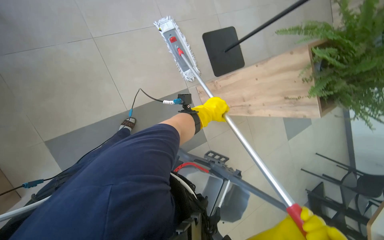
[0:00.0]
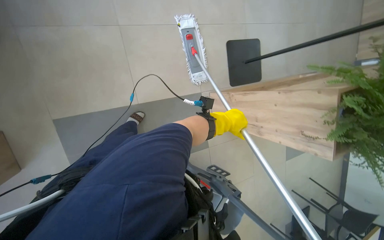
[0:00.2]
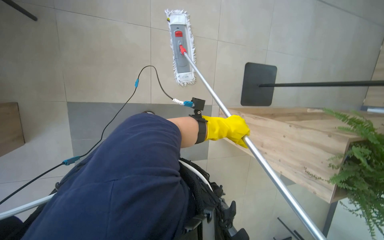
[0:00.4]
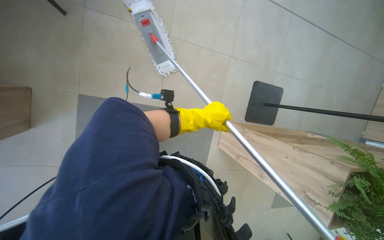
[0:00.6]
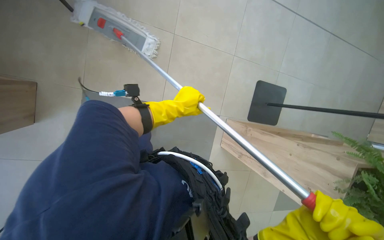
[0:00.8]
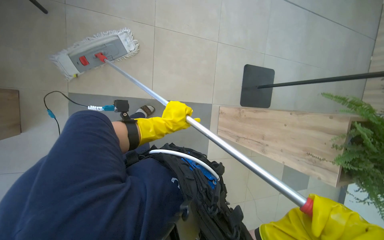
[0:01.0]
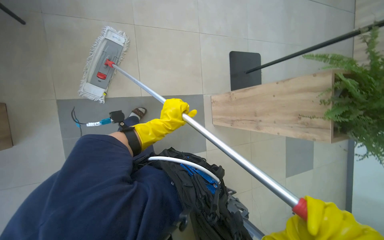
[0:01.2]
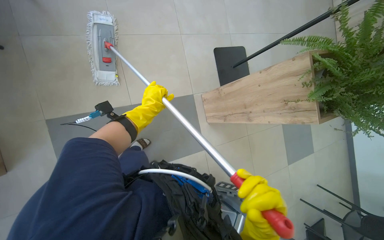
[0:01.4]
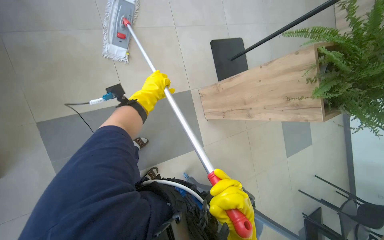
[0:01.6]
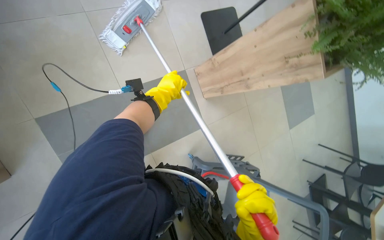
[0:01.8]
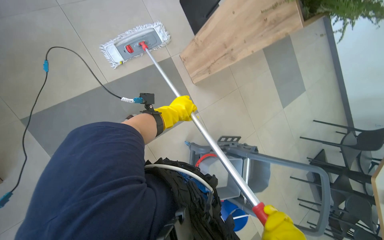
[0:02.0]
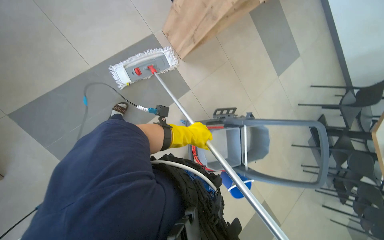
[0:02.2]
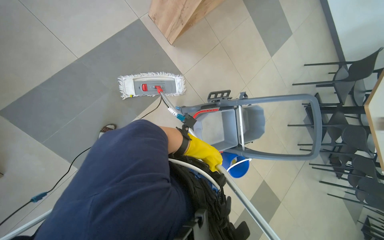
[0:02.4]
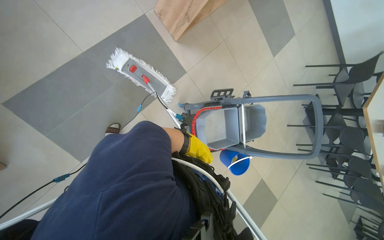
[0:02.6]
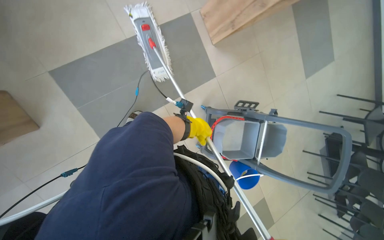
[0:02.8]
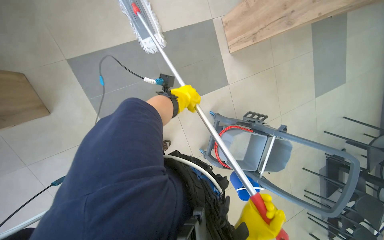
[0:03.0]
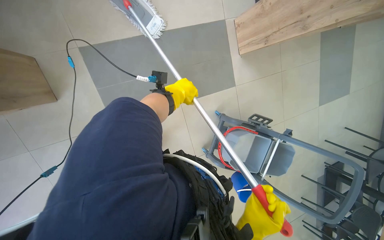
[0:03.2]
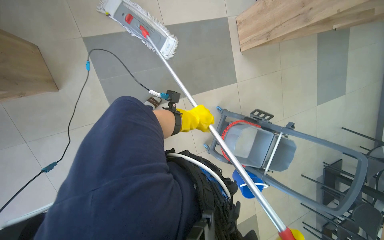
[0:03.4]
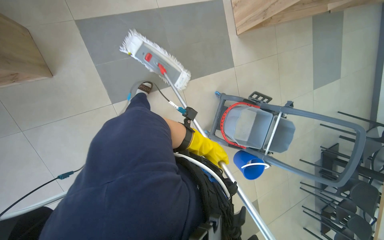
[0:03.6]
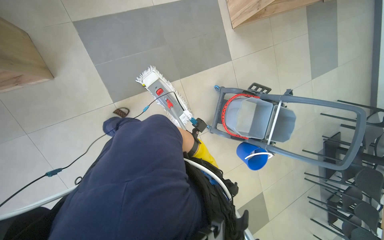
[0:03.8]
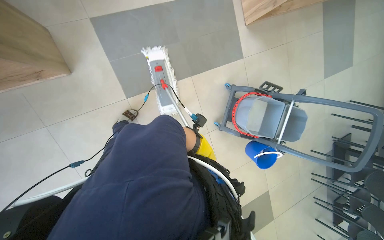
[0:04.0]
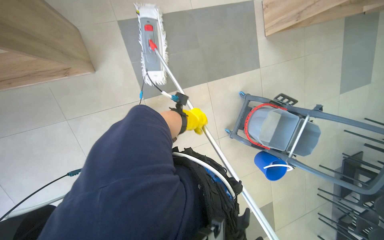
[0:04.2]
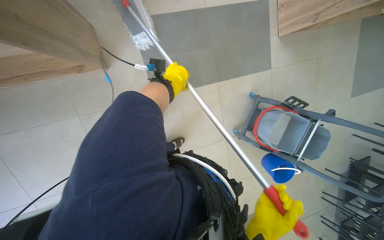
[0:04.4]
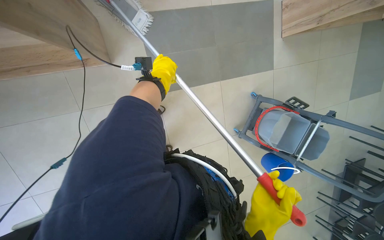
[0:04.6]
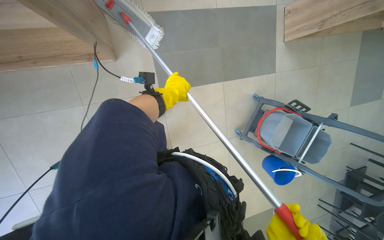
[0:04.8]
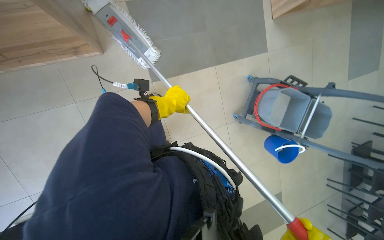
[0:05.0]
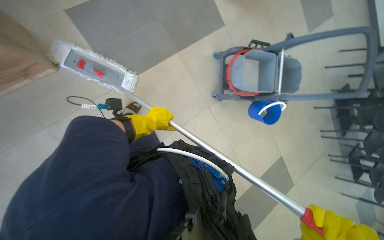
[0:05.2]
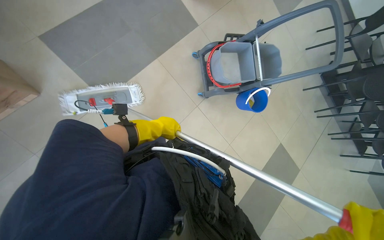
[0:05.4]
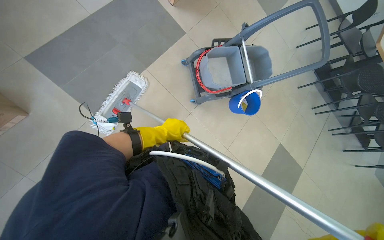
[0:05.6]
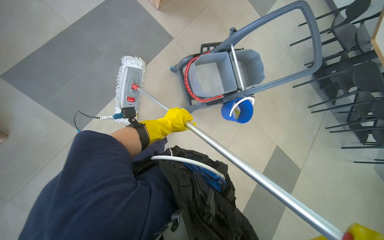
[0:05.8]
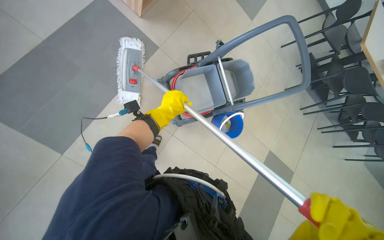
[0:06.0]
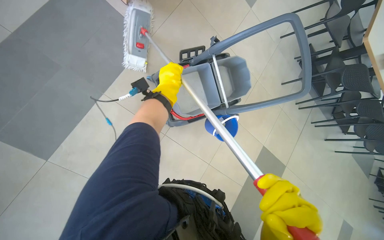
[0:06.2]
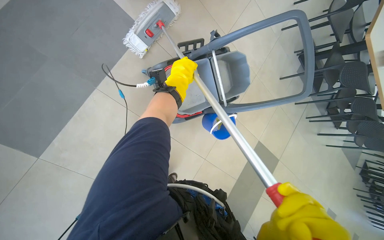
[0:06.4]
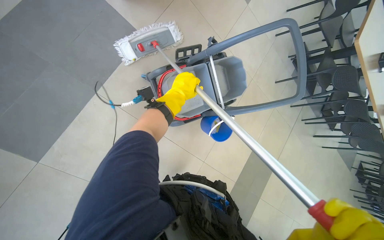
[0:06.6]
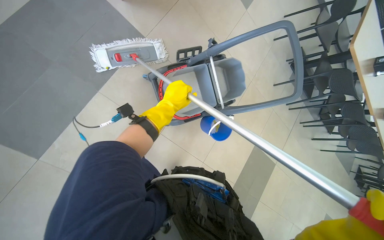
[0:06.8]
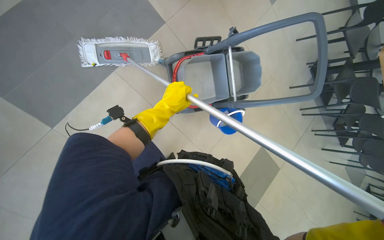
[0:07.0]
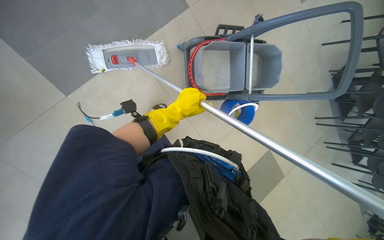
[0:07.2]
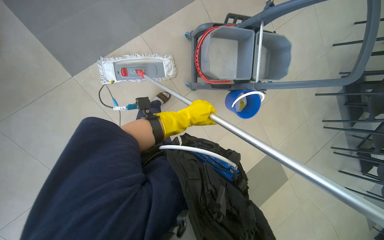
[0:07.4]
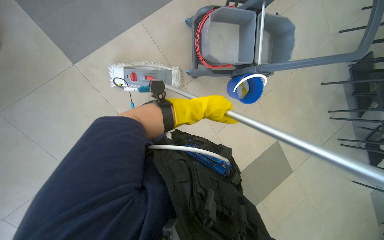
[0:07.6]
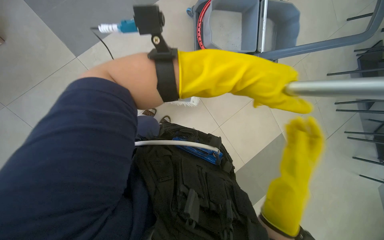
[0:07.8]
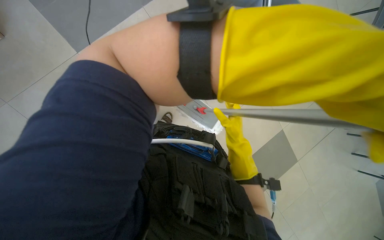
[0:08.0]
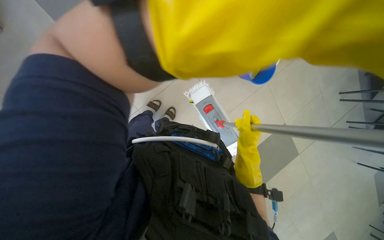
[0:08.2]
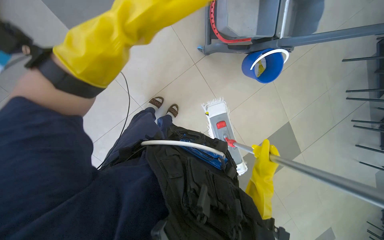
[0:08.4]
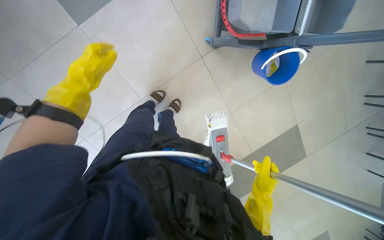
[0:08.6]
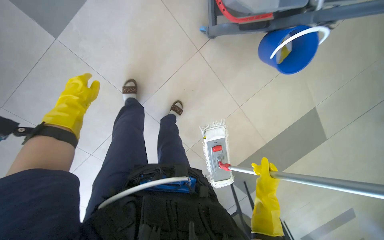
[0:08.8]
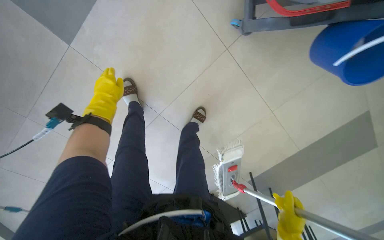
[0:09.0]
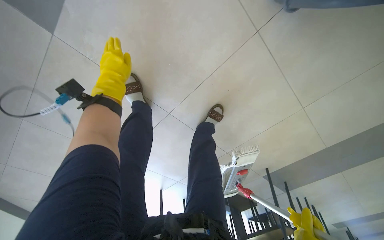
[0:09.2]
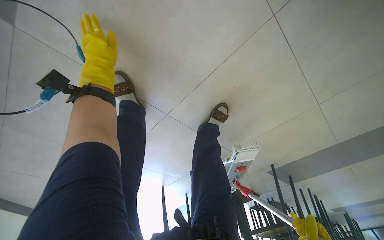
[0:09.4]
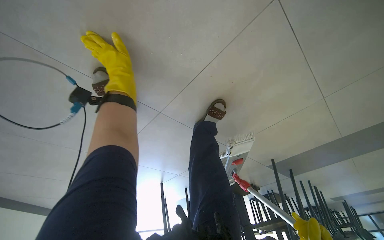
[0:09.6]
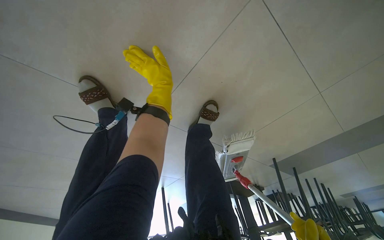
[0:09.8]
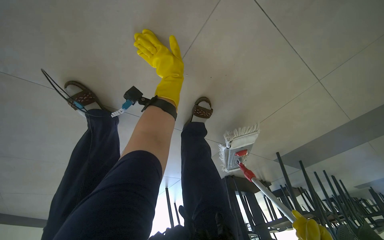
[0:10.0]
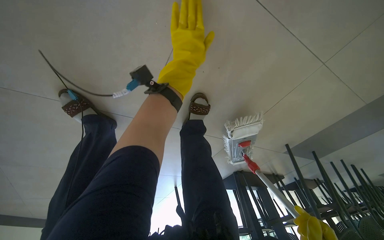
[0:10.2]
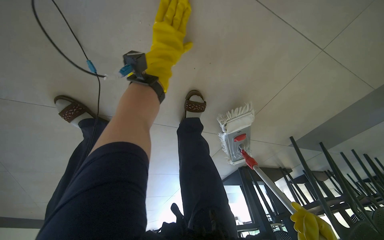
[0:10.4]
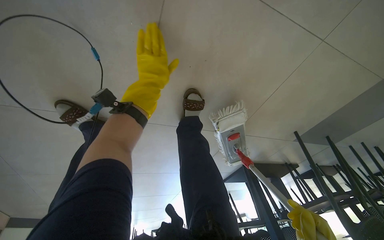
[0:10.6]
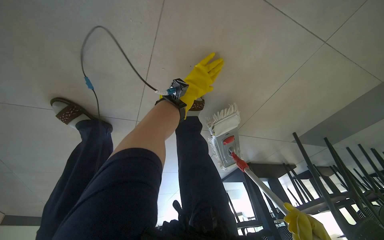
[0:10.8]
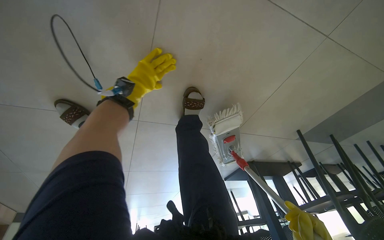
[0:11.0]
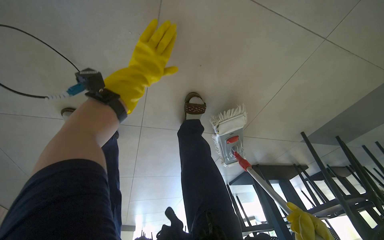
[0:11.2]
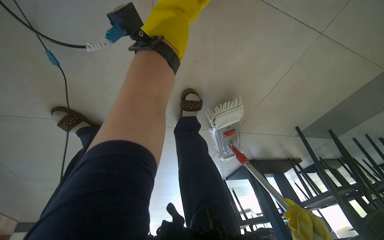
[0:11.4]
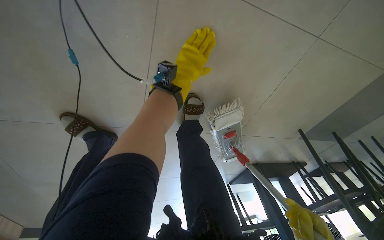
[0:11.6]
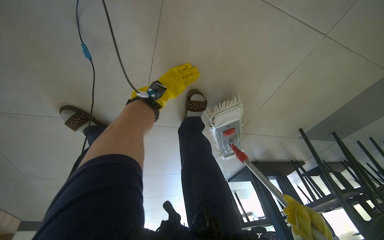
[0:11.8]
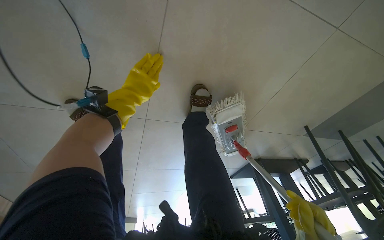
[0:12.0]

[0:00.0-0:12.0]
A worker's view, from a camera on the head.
Job: mopping floor.
The whole recording: Mopping cafeteria floor. The worker mops the cafeteria floor using a flat mop and a bucket cart.
0:01.6 to 0:03.0: The view tips downward by some 15 degrees.
0:04.4 to 0:06.0: The head travels to the right, approximately 60 cm. The scene rotates counterclockwise by approximately 40 degrees.
0:06.0 to 0:07.6: The left hand travels to the right by about 10 cm.
0:10.4 to 0:12.0: The left hand swings nearer and farther, roughly 20 cm each way, with 3 reversals.

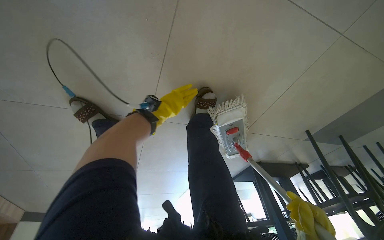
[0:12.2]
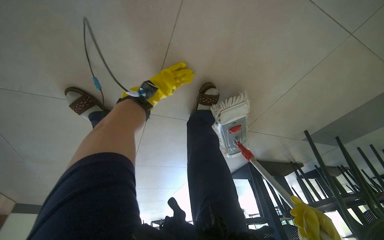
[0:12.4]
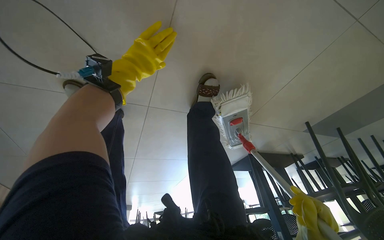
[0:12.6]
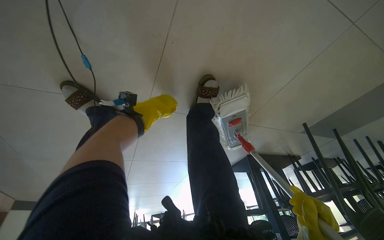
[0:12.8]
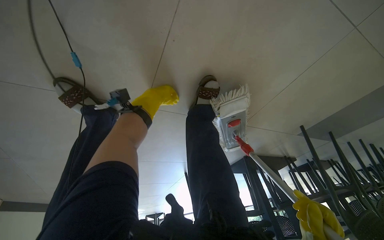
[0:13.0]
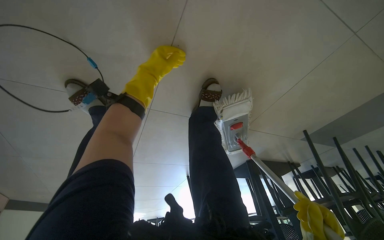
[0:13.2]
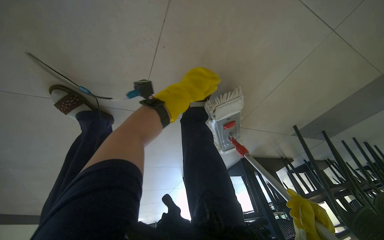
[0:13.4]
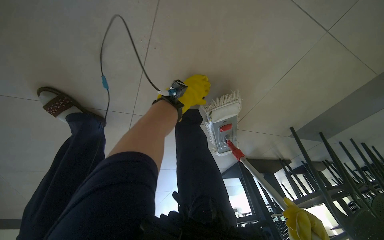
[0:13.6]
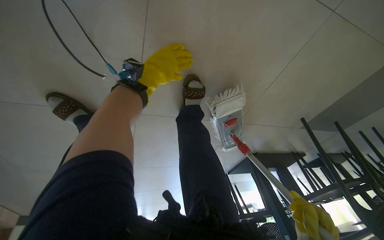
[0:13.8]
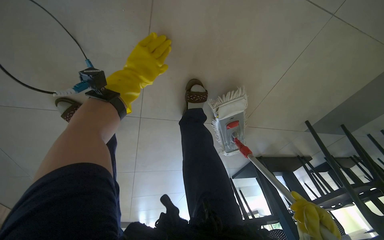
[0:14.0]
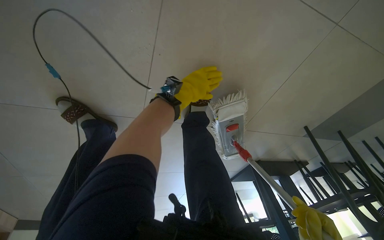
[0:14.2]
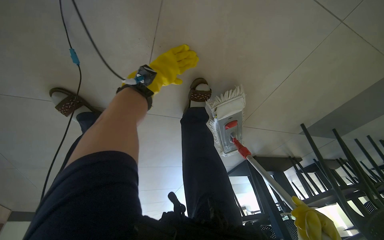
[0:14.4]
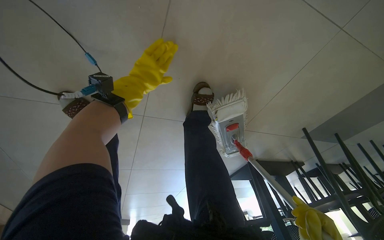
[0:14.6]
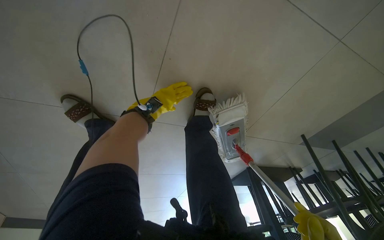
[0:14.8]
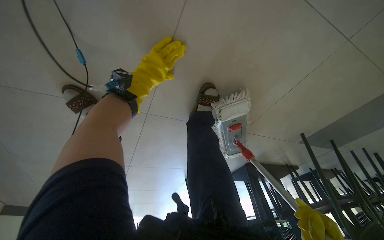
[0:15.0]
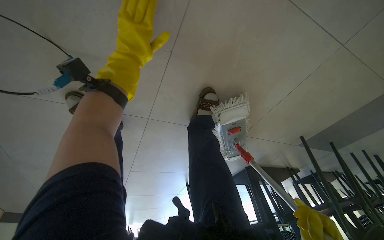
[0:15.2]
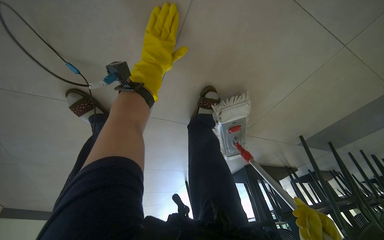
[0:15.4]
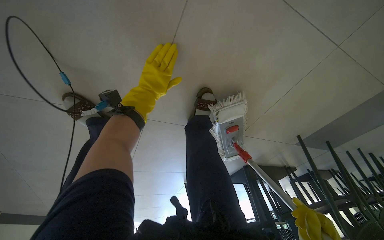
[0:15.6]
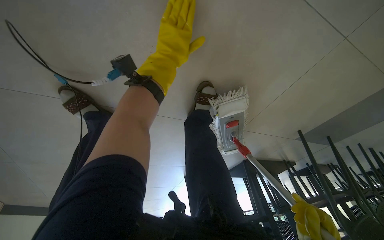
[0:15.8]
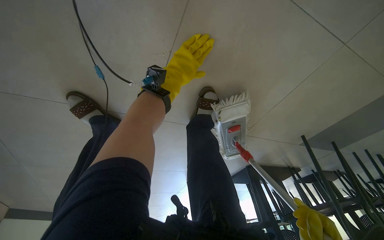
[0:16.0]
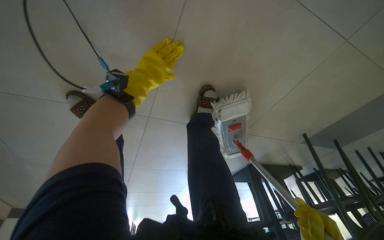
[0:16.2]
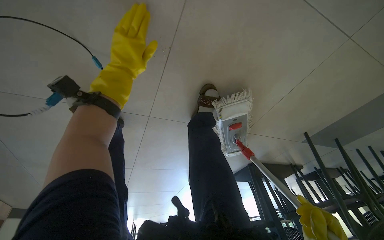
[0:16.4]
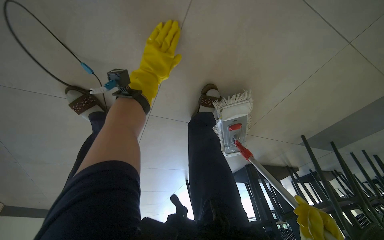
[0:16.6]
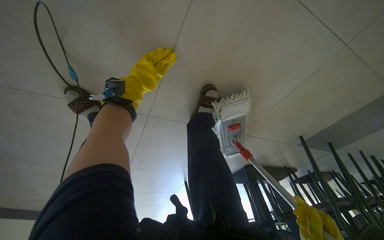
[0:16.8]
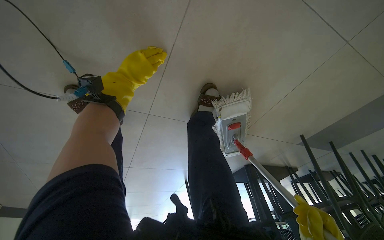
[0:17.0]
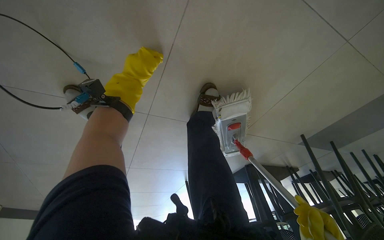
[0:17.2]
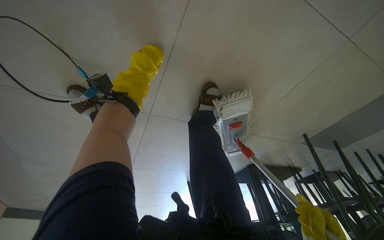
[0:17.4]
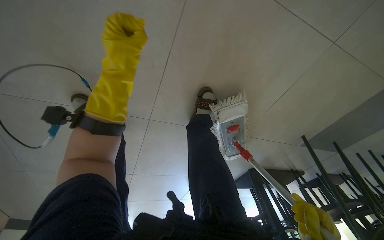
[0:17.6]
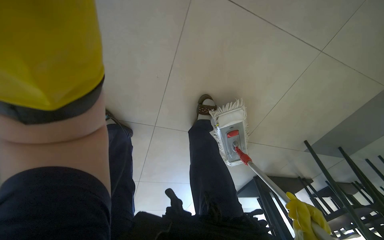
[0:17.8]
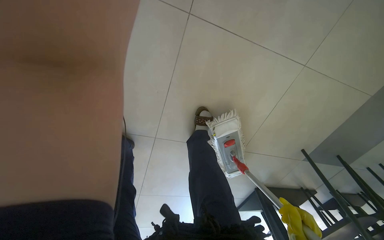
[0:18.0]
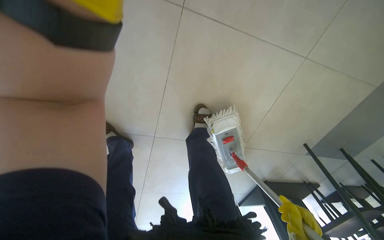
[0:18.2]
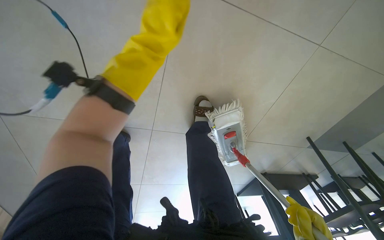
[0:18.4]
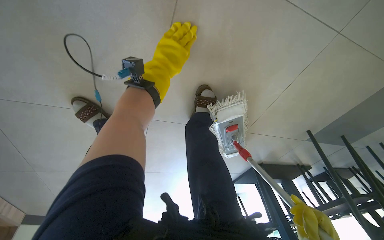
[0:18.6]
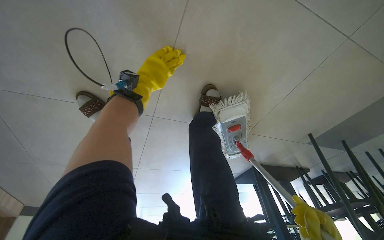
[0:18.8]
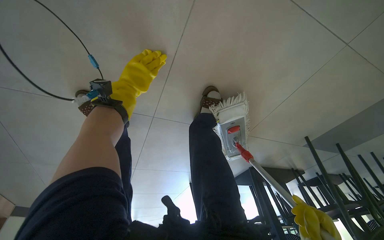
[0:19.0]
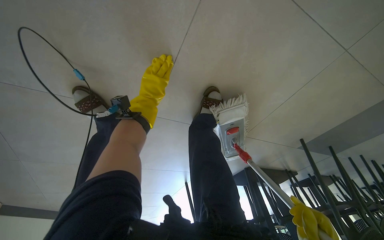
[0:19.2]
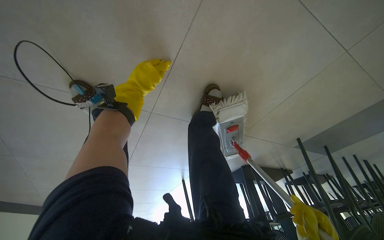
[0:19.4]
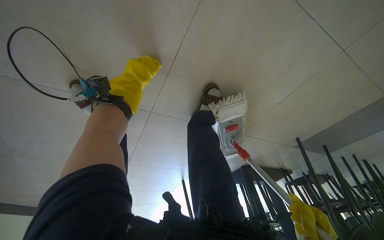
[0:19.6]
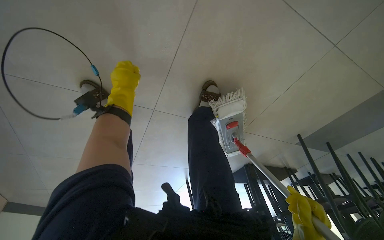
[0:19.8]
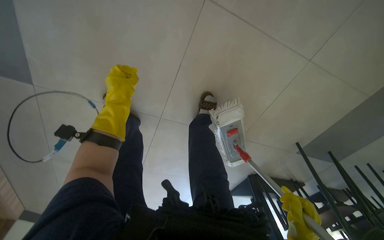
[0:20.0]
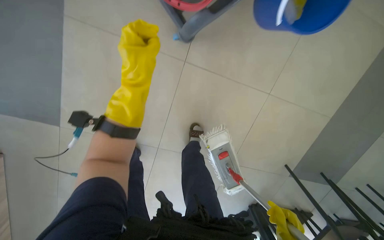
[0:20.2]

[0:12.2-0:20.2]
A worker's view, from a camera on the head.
Job: mopping floor.
The whole recording: Mopping cafeteria floor. The worker mops the cafeteria floor using a flat mop and a bucket cart.
0:12.2 to 0:13.8: The left hand swings nearer and farther, roughly 20 cm each way, with 4 reversals.
0:13.8 to 0:15.4: The left hand moves nearer and farther over roughly 20 cm, changing direction 3 times.
0:18.6 to 0:20.2: The wearer looks roughly 20 degrees further upward.
